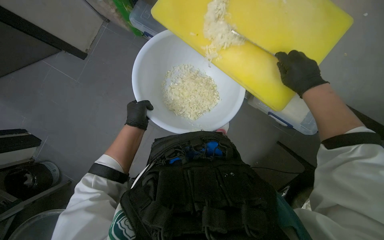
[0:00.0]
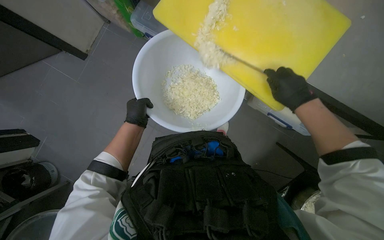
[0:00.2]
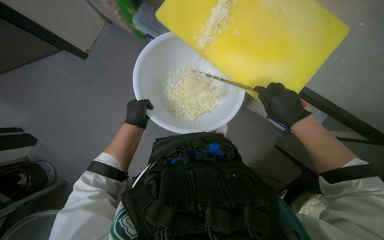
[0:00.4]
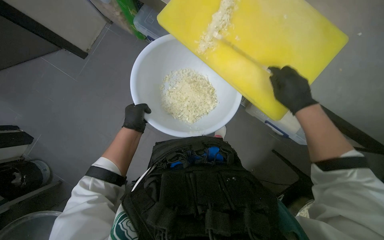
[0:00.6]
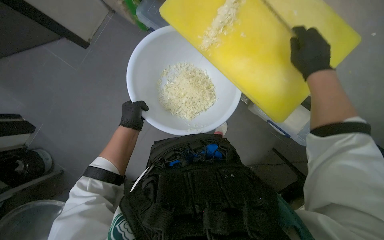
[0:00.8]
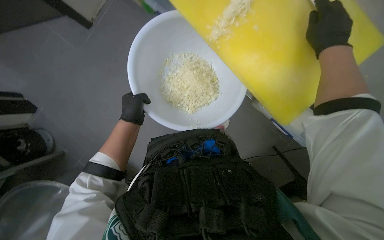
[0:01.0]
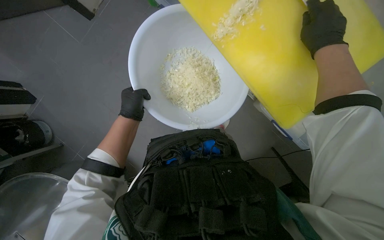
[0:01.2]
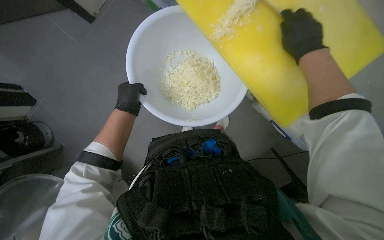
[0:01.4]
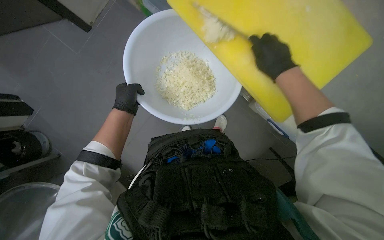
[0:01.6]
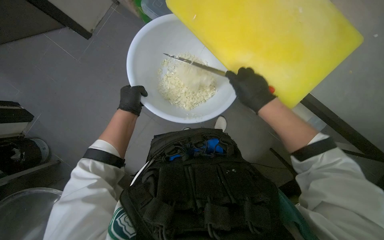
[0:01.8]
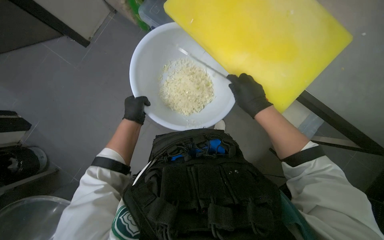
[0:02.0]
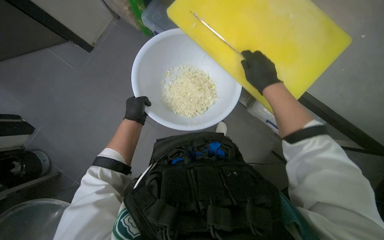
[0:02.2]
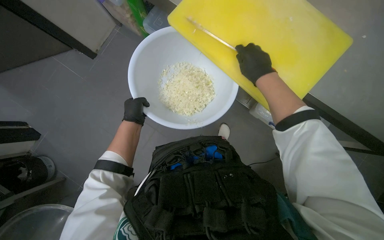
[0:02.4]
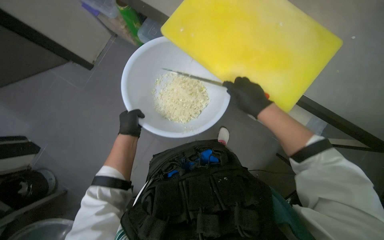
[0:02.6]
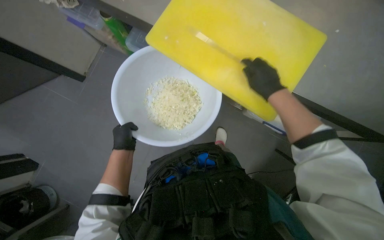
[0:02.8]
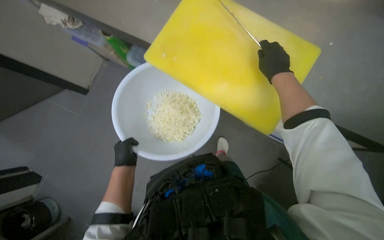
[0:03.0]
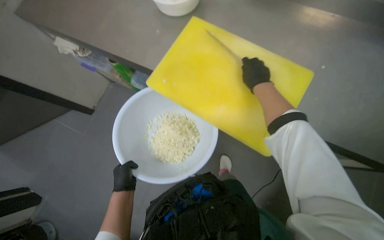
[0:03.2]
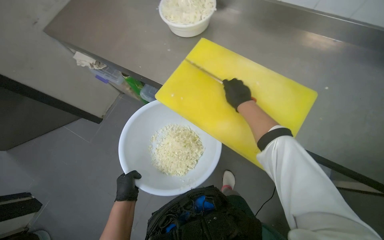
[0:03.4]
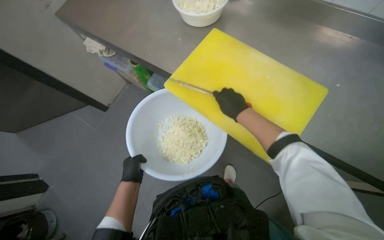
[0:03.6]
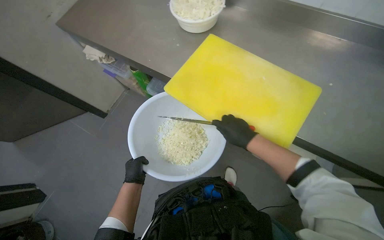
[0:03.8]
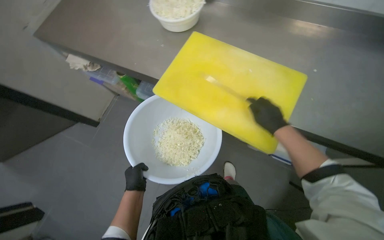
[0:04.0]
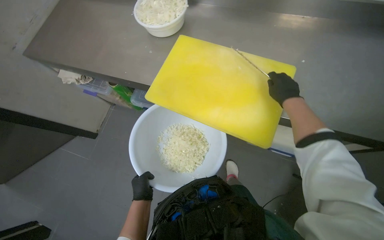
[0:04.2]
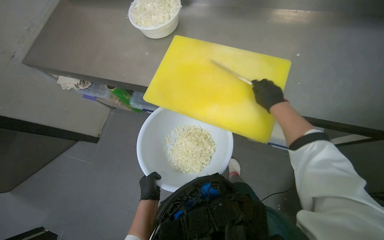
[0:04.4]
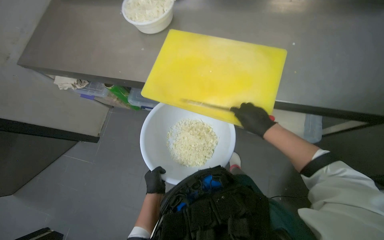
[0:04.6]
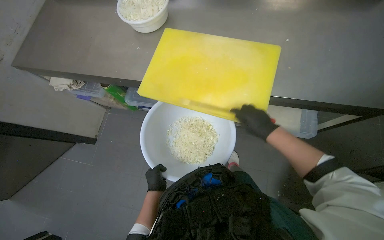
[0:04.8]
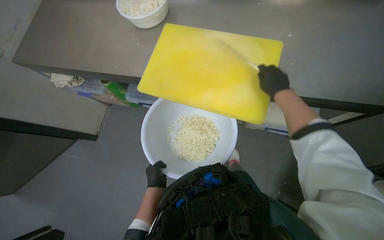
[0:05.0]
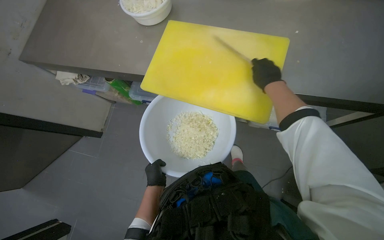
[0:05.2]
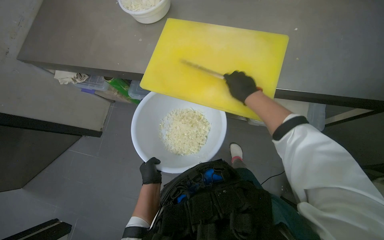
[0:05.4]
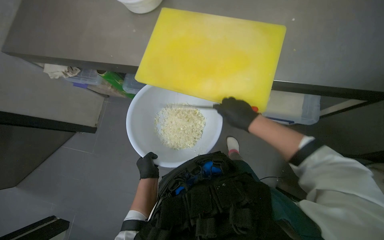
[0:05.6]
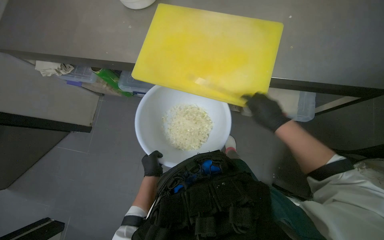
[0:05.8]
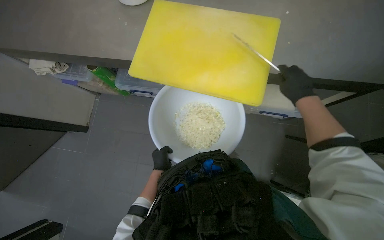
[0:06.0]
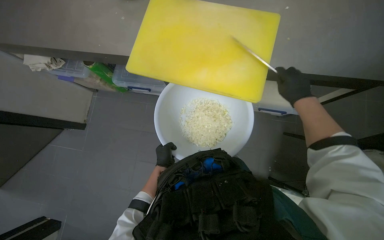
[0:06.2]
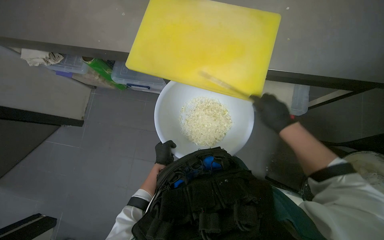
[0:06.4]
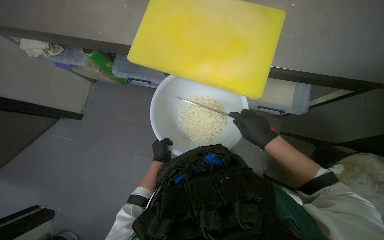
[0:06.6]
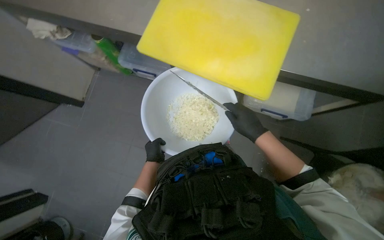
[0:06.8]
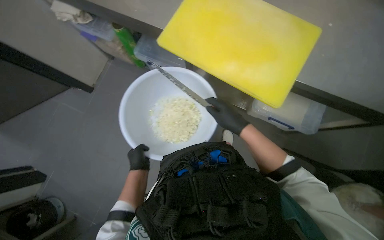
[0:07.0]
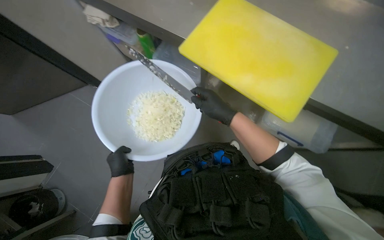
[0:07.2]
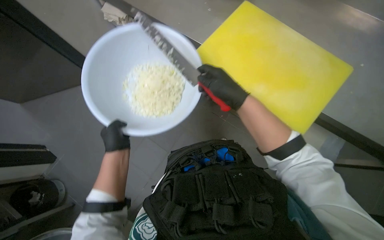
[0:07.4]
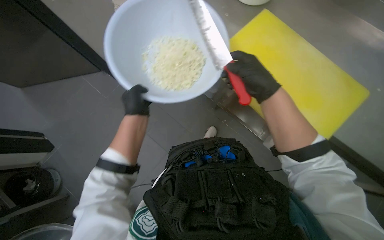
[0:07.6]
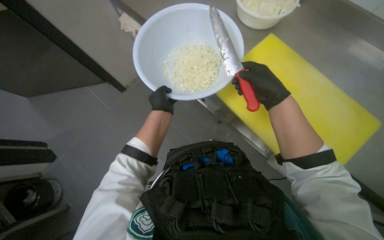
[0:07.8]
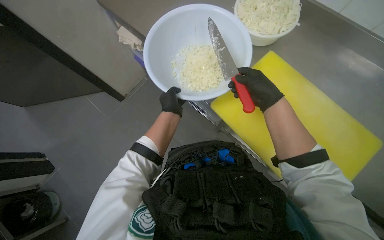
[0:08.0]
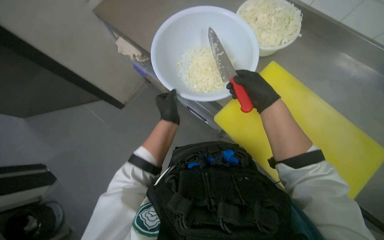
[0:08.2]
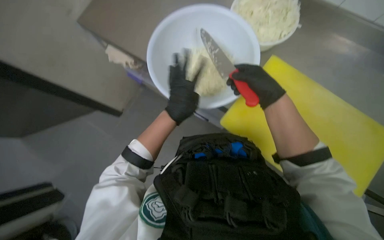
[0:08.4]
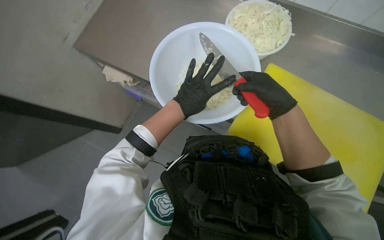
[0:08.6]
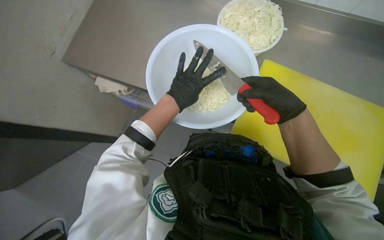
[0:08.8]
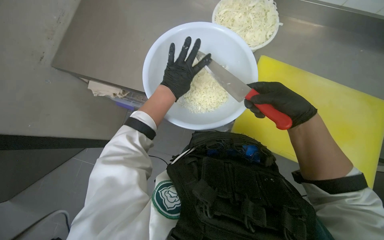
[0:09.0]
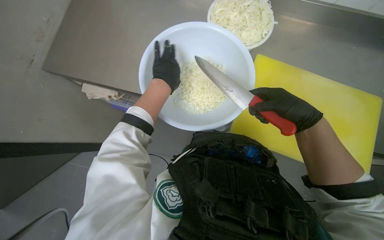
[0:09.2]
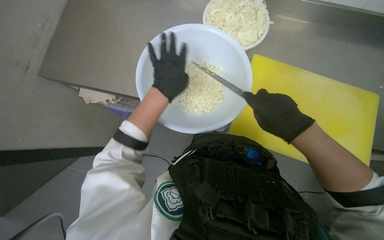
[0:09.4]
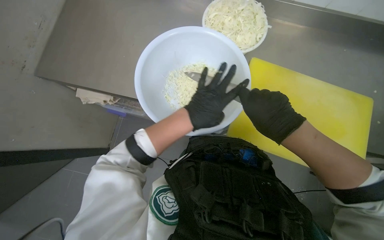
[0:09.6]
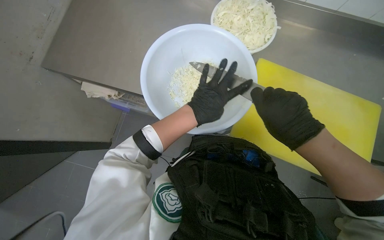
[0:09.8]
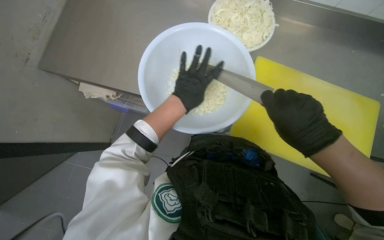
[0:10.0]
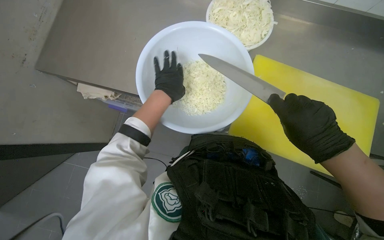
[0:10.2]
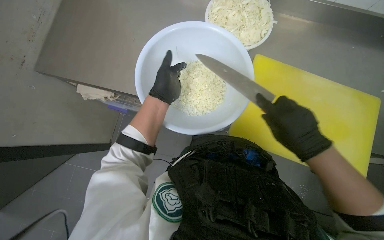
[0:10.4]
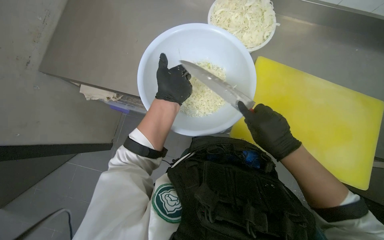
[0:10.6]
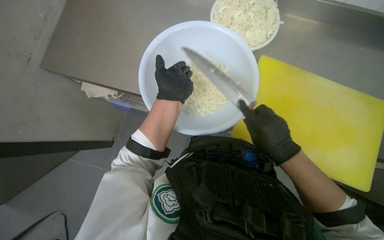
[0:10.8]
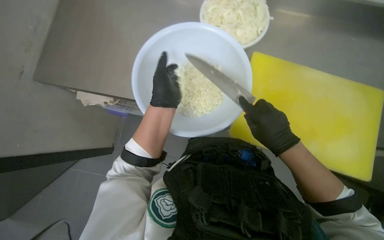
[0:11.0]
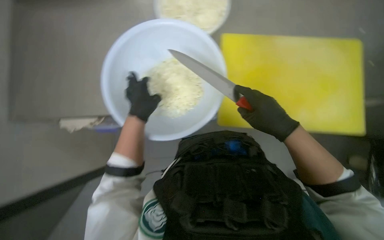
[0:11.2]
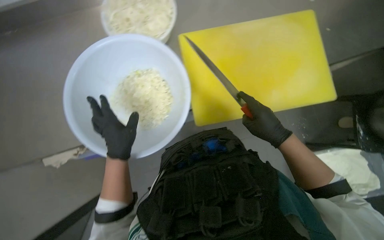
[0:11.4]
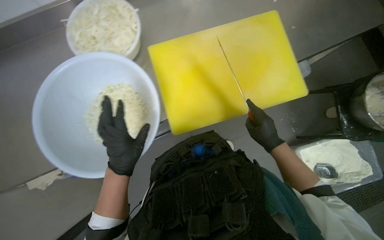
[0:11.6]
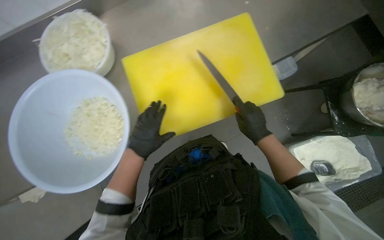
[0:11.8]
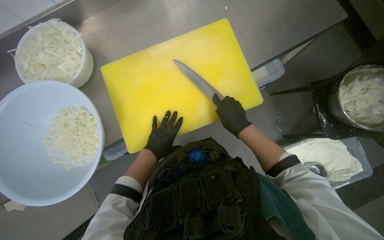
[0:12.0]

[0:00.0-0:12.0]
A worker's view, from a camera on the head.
Job: preparing food.
The whole recording: Chopping onions. The worker continues chopping onions on a yellow cutting board, then transfers them to a bowl and gets more onions to chop.
0:00.0 to 0:01.6: The right hand goes roughly 10 cm to the left, and goes up the picture and returns, roughly 15 cm each way.
0:01.6 to 0:03.0: The right hand swings up and down the picture, some 10 cm each way, with 3 reversals.
0:04.4 to 0:06.0: The right hand swings up and down the picture, approximately 15 cm each way, with 3 reversals.
0:06.0 to 0:07.6: Everything in view rotates approximately 25 degrees clockwise. The right hand shifts about 25 cm to the left, while the left hand moves nearer to the camera, approximately 20 cm.
0:07.6 to 0:09.0: The left hand moves up the picture, roughly 15 cm.
0:10.4 to 0:12.0: The right hand heads farther from the camera, covering some 15 cm.

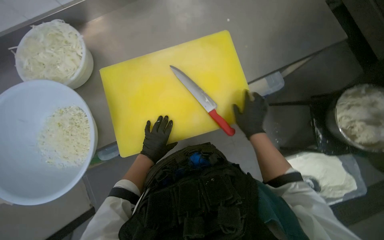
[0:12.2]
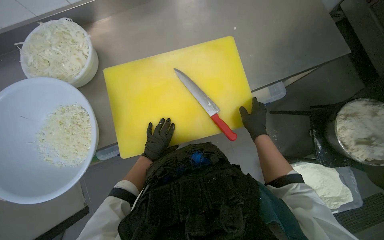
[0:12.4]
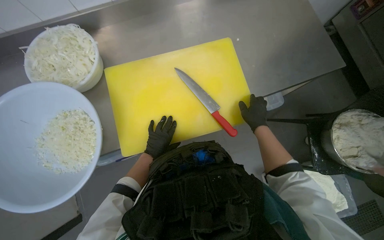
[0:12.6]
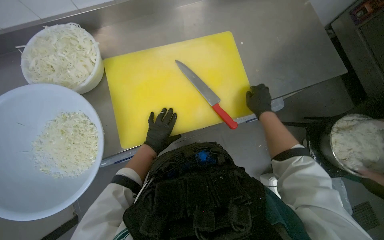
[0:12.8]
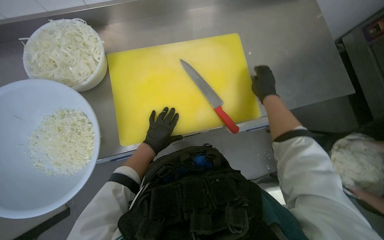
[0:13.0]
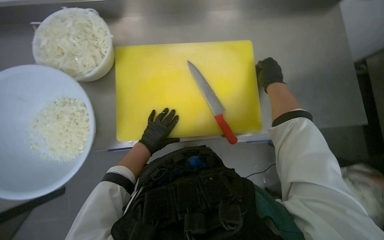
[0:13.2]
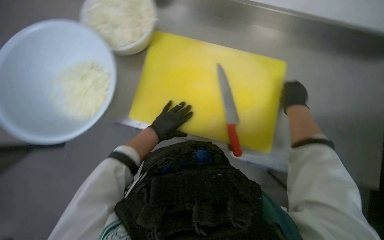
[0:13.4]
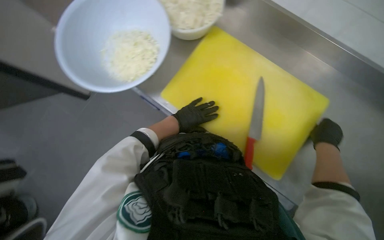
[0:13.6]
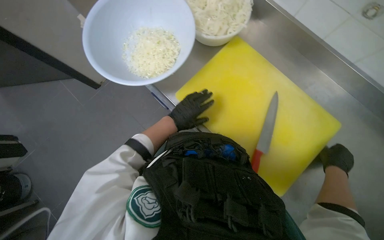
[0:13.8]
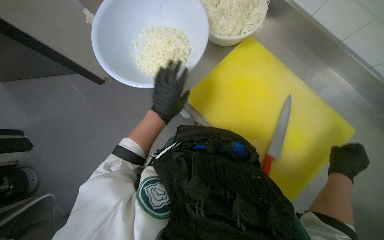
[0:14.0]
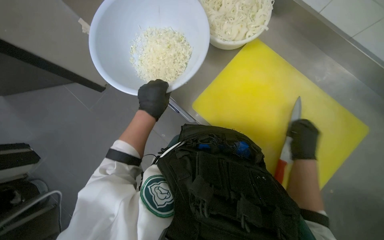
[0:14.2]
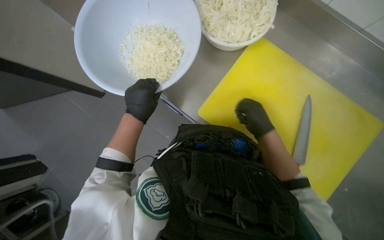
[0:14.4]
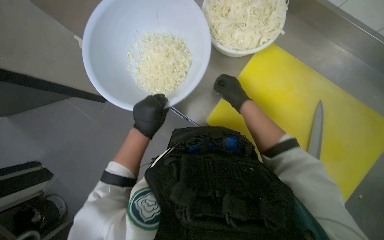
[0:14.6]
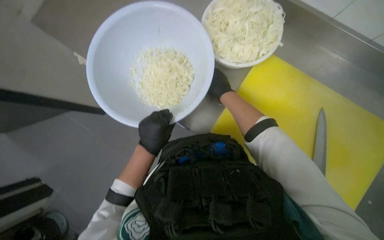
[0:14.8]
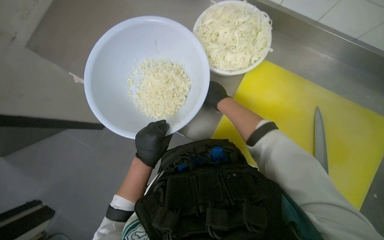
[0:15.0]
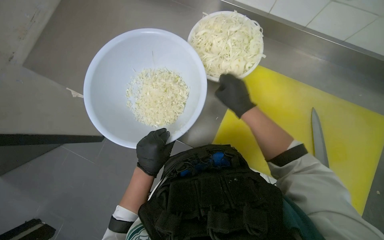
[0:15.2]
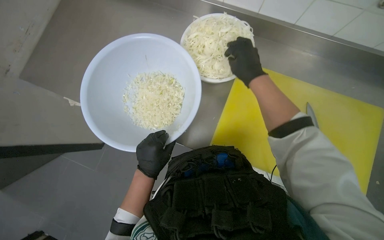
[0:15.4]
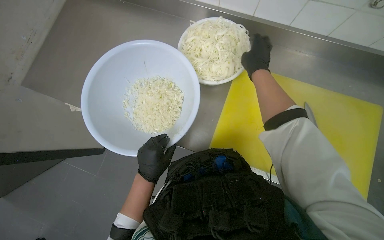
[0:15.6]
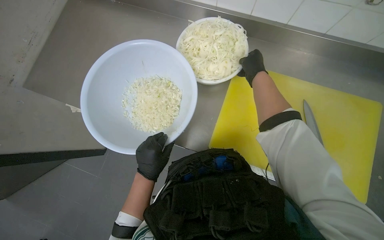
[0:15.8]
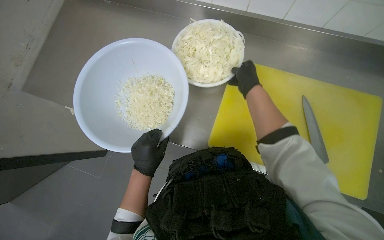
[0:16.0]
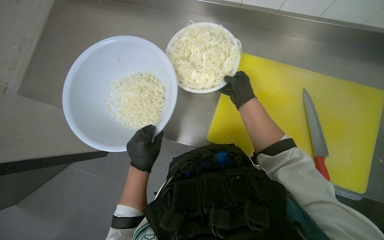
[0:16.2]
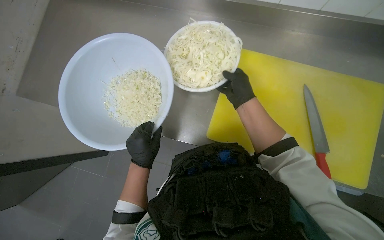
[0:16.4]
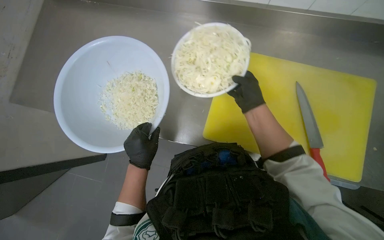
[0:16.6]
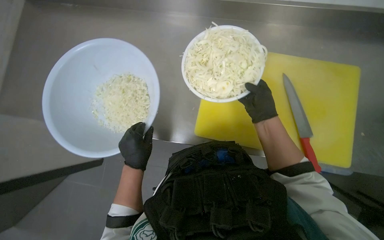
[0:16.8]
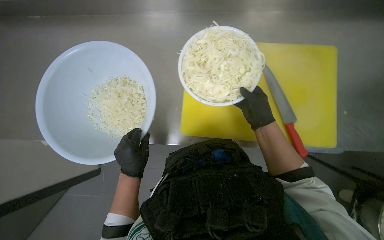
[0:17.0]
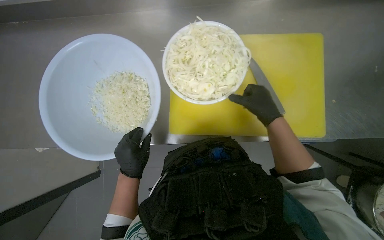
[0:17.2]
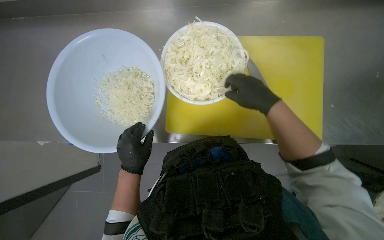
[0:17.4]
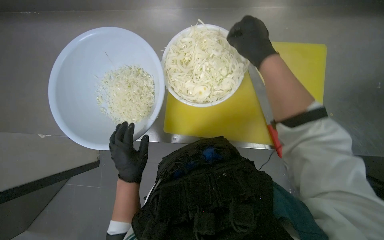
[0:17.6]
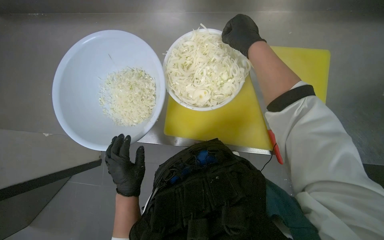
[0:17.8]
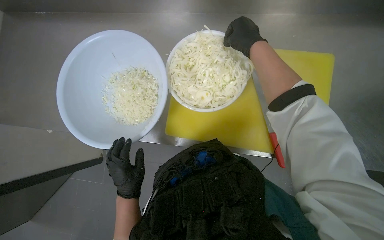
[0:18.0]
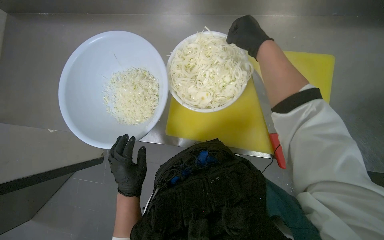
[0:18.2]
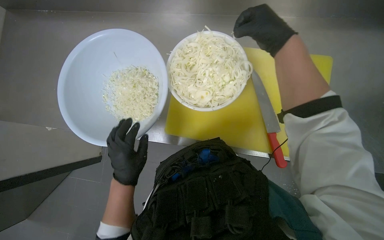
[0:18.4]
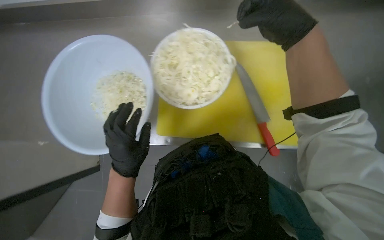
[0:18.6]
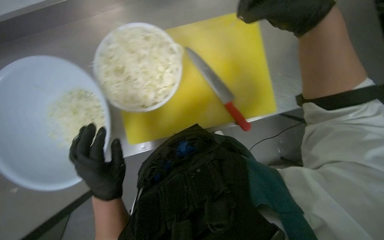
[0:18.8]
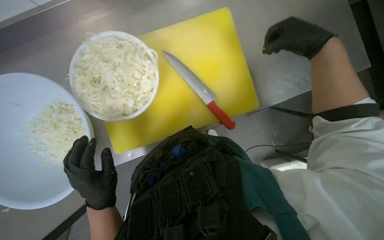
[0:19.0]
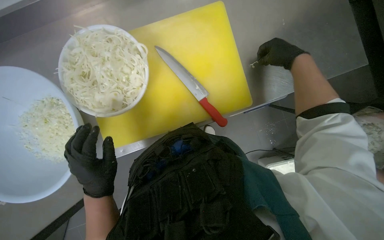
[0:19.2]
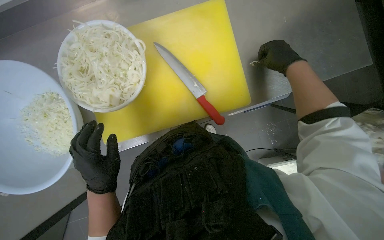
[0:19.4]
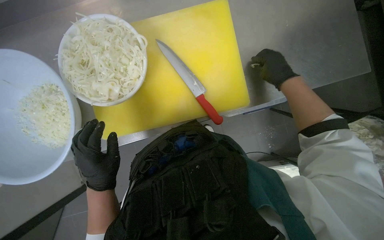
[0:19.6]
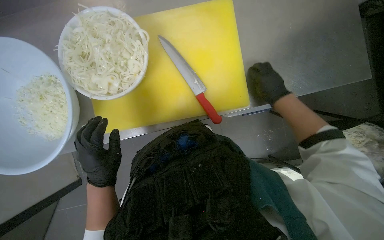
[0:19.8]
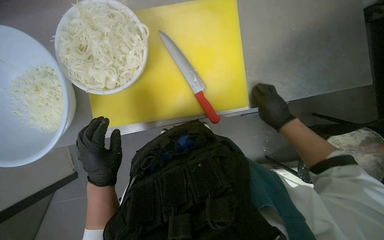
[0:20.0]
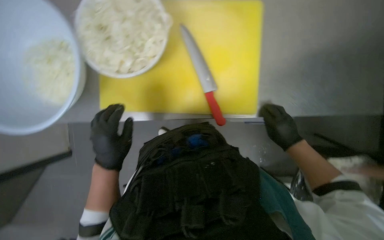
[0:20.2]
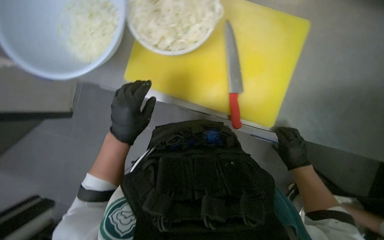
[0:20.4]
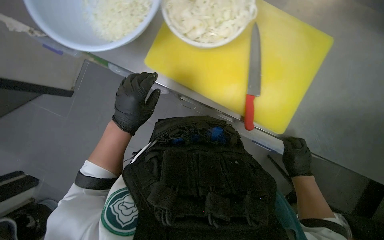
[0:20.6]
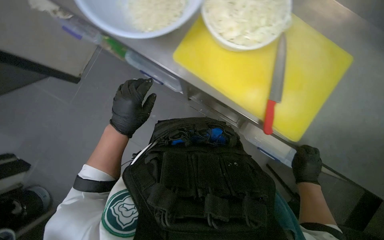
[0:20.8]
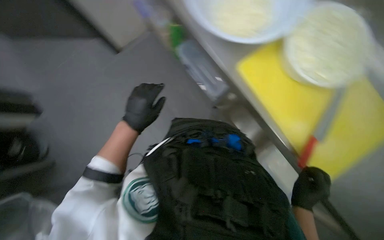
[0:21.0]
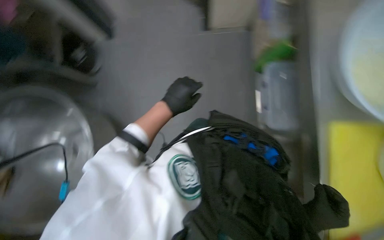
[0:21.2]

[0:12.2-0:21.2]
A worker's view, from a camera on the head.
Job: preparing food.
The whole recording: Chopping onions. The worker continues chopping onions on a yellow cutting board, then transfers them to a bowl and gets more onions to chop.
0:12.2 to 0:13.8: The scene turns approximately 65 degrees clockwise in the picture.
0:13.8 to 0:15.2: The left hand shifts some 10 cm to the left. Meanwhile the right hand travels to the left and up the picture by some 40 cm.
0:16.6 to 0:18.2: The right hand moves up the picture and nearer to the camera, roughly 25 cm.
0:19.8 to 0:21.2: The scene turns approximately 50 degrees clockwise in the picture.
